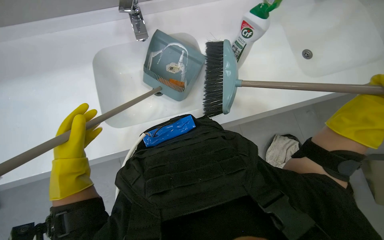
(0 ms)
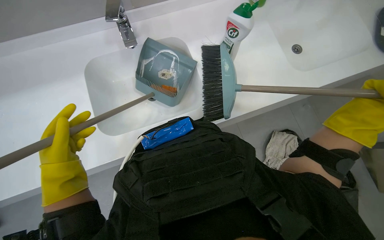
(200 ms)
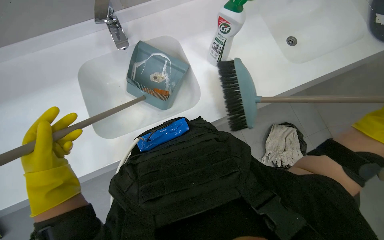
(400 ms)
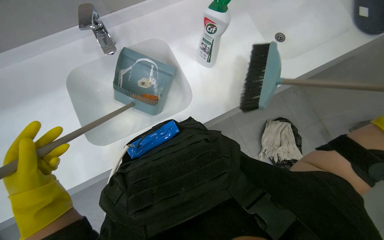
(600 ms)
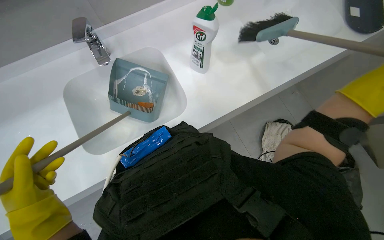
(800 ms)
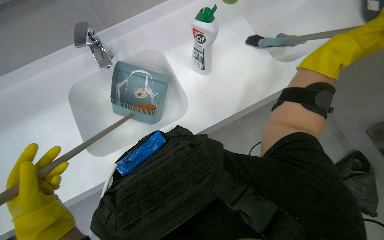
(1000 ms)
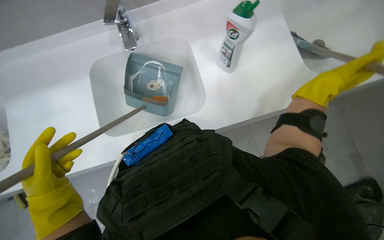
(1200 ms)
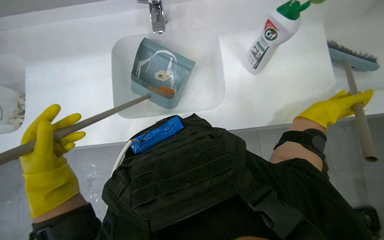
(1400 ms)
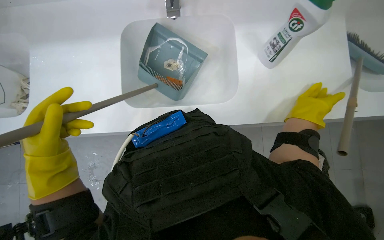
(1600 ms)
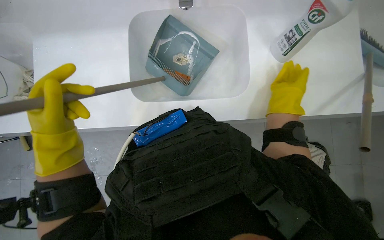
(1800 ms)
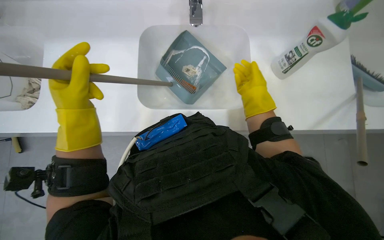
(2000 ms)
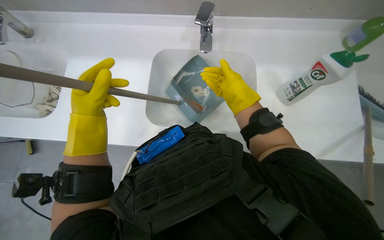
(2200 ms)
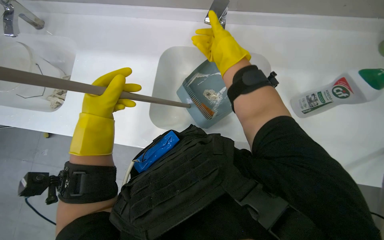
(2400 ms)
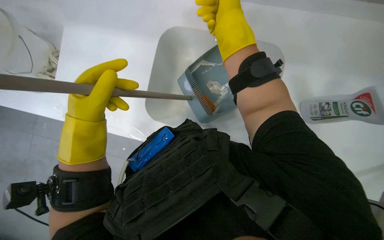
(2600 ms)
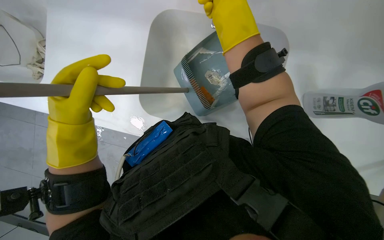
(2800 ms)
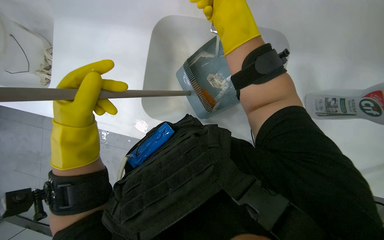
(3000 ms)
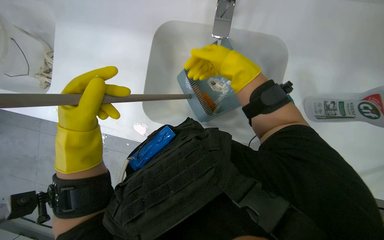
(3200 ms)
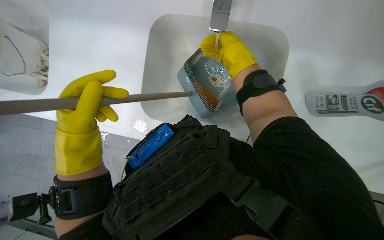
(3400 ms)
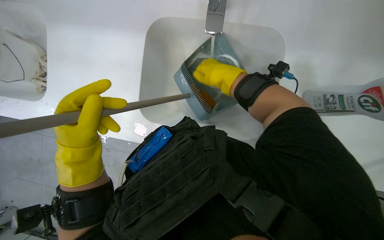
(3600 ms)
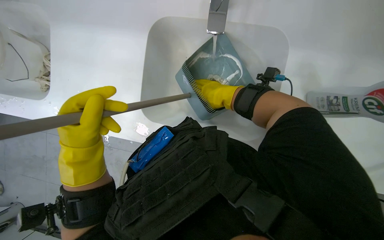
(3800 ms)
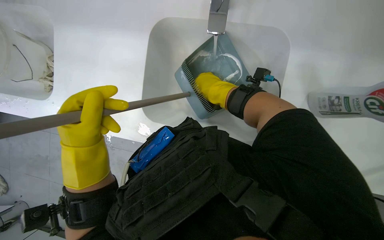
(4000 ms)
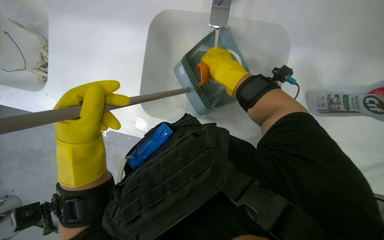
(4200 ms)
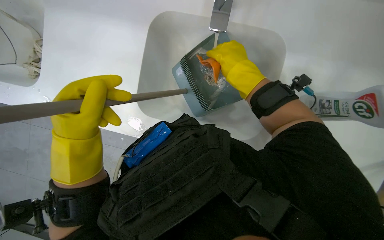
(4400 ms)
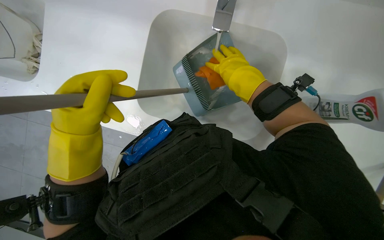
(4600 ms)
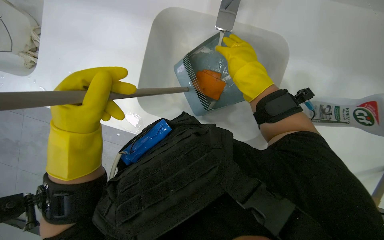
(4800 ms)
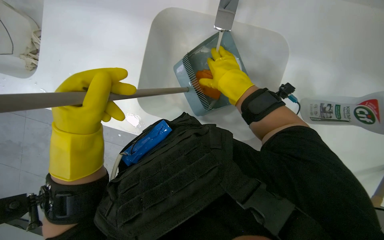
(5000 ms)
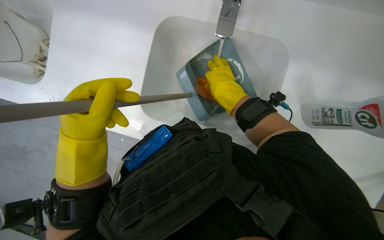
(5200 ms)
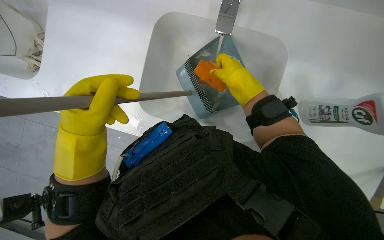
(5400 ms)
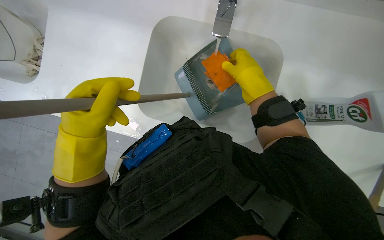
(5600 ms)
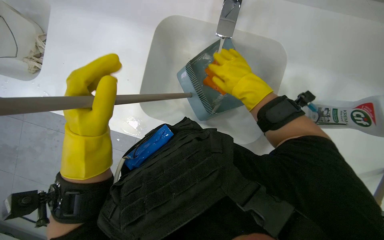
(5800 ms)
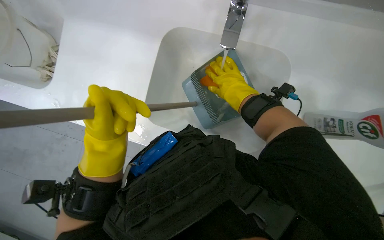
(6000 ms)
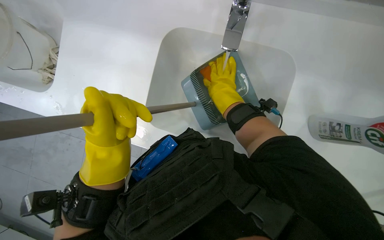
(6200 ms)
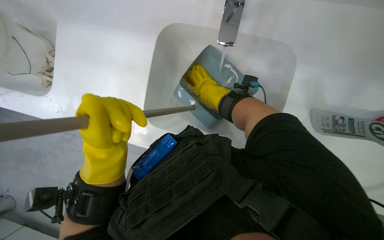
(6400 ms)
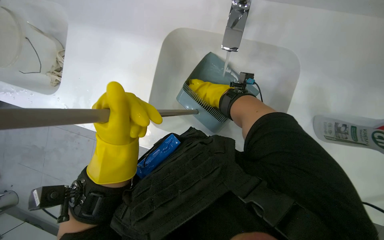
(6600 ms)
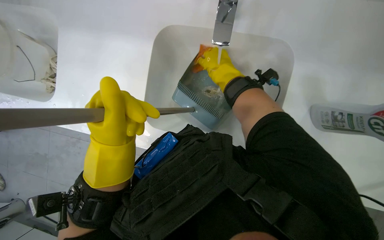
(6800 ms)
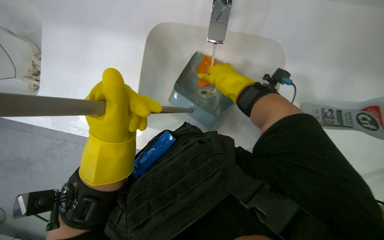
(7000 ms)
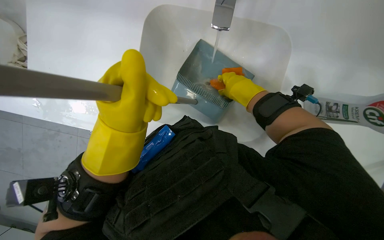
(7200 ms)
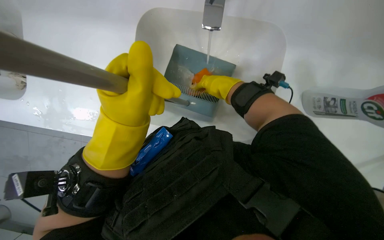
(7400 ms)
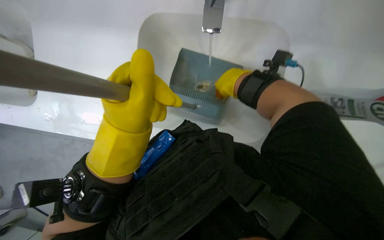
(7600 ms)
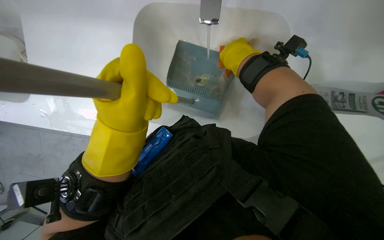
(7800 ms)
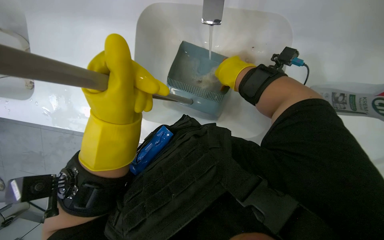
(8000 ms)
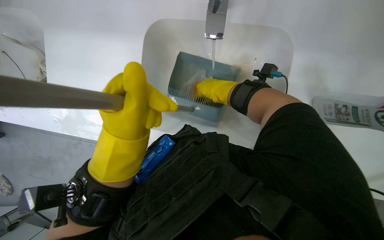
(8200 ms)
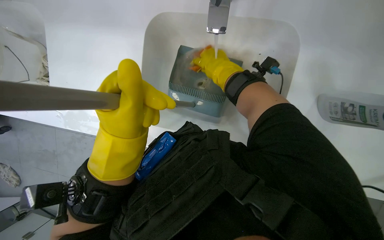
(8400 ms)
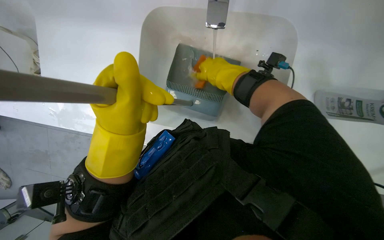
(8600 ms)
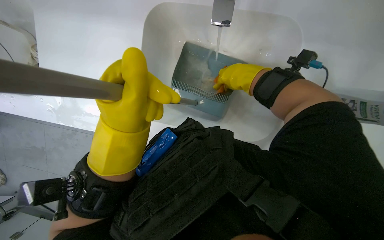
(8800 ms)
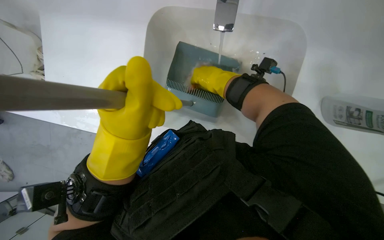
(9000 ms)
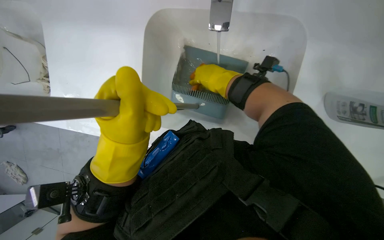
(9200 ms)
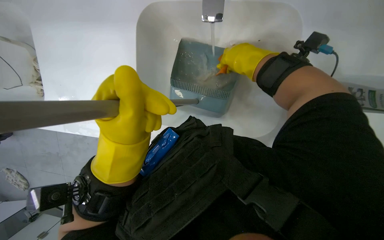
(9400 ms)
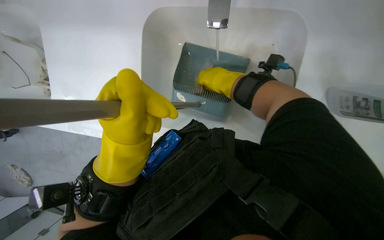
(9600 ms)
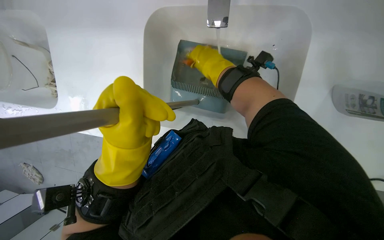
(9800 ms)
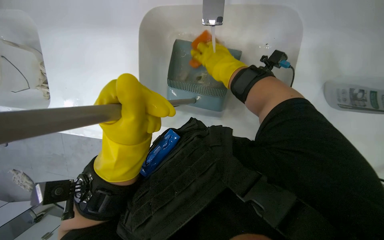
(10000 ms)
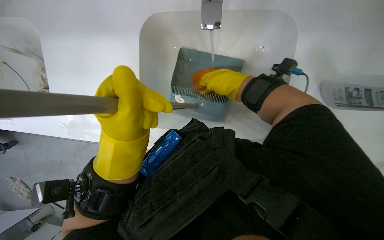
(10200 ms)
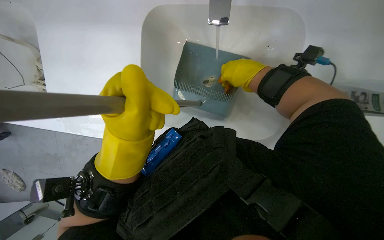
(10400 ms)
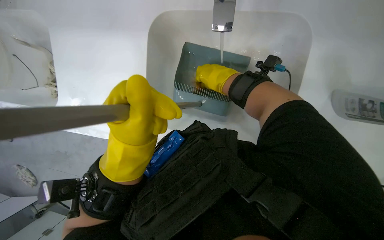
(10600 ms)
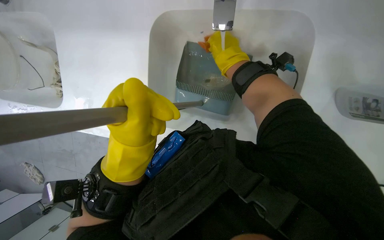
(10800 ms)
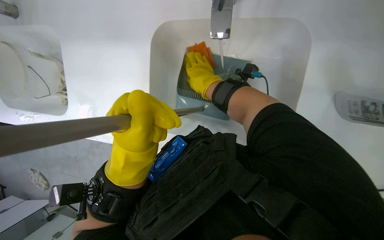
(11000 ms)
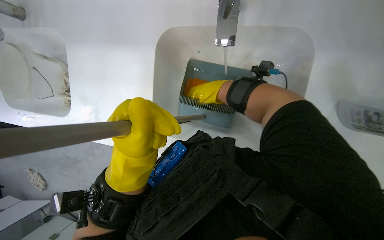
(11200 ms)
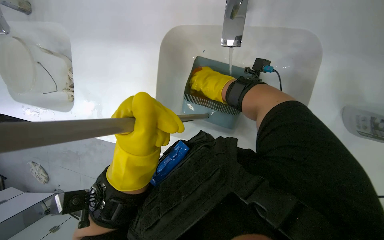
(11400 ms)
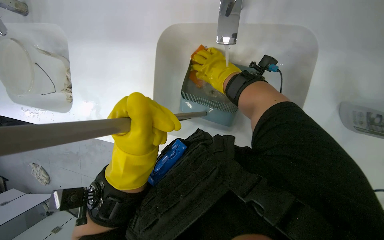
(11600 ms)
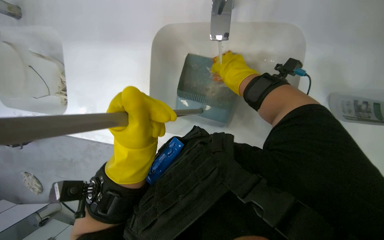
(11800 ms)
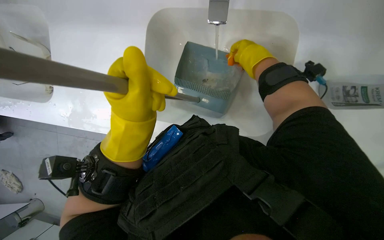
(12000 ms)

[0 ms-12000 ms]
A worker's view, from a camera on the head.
Job: preparing cleaning supplies.
The whole recording: Cleaning dustpan and sponges. The worker picks up sponges from the floor and washes them along with the dustpan in the sink.
1600 ms to 3000 ms: The right hand goes some 40 cm to the left and up the picture.
4400 ms to 6000 ms: The hands stay close to where they were, moving slightly.
7600 ms to 10400 ms: The hands stay close to where they were, moving slightly.

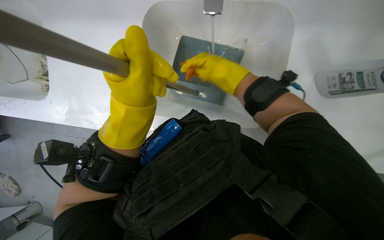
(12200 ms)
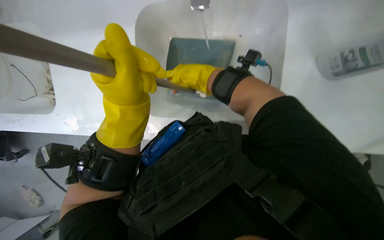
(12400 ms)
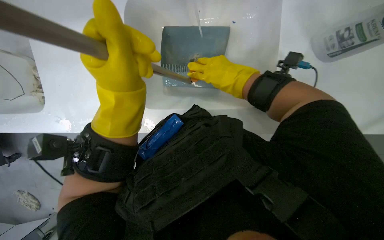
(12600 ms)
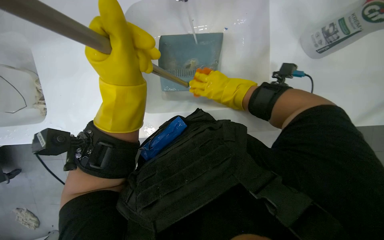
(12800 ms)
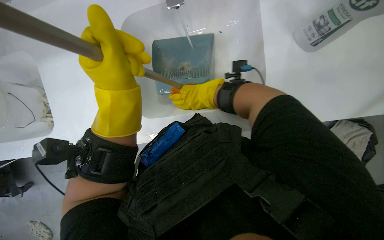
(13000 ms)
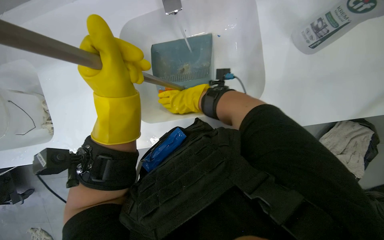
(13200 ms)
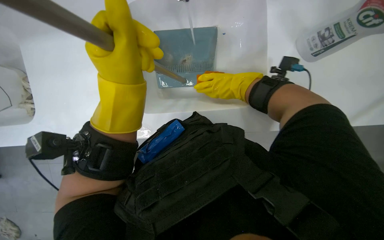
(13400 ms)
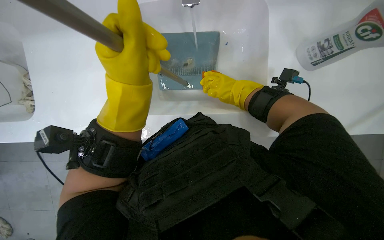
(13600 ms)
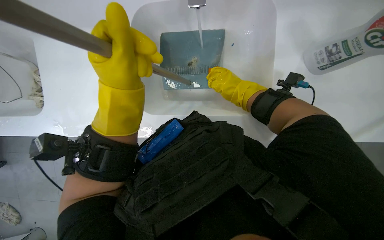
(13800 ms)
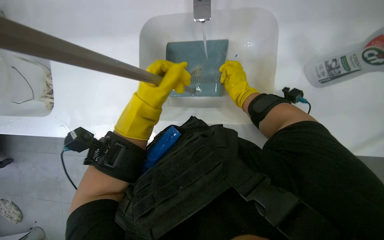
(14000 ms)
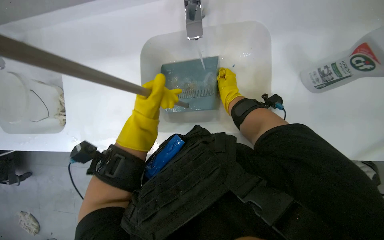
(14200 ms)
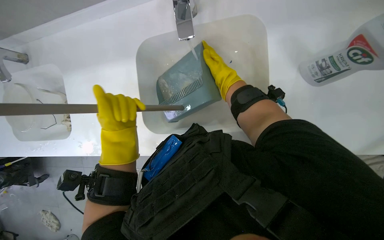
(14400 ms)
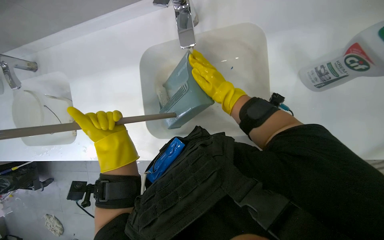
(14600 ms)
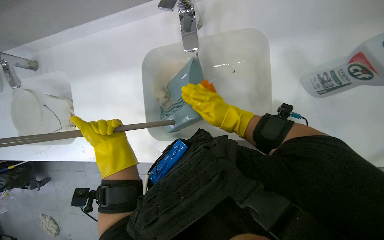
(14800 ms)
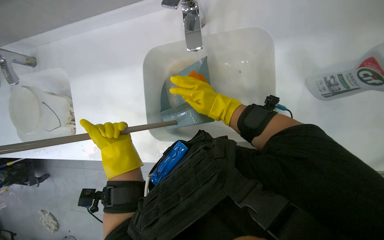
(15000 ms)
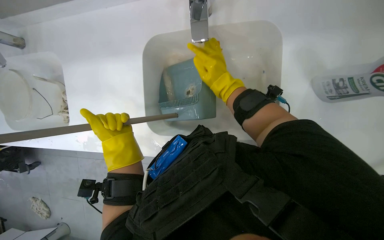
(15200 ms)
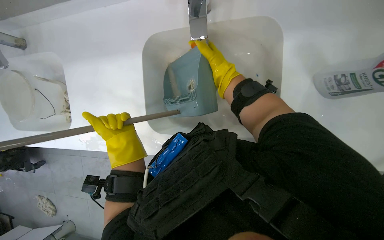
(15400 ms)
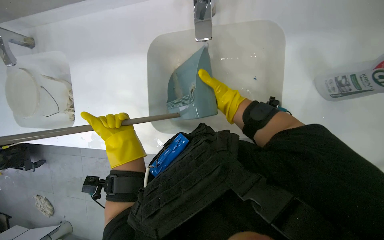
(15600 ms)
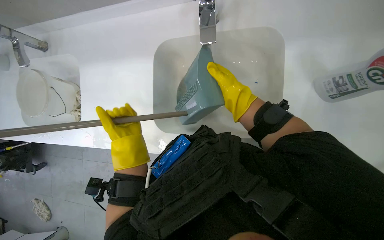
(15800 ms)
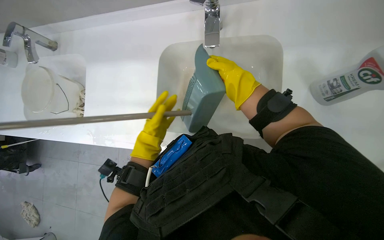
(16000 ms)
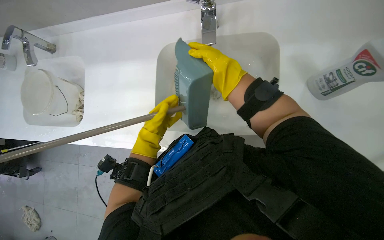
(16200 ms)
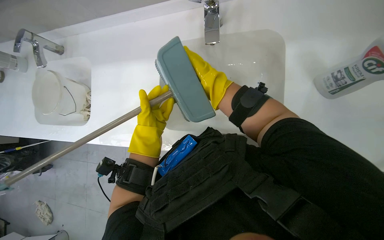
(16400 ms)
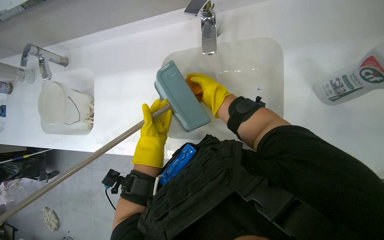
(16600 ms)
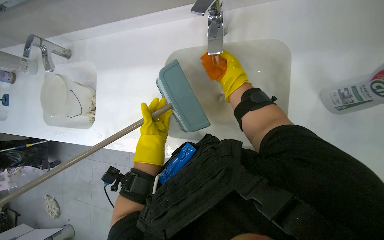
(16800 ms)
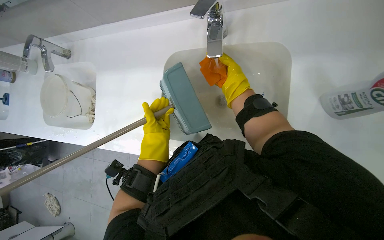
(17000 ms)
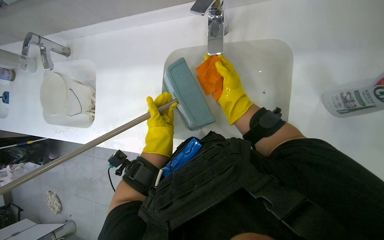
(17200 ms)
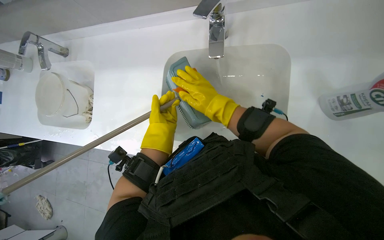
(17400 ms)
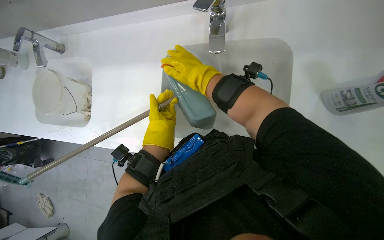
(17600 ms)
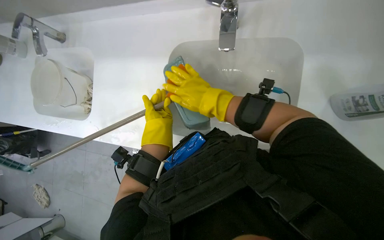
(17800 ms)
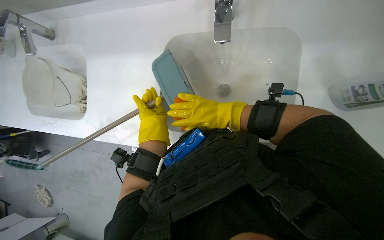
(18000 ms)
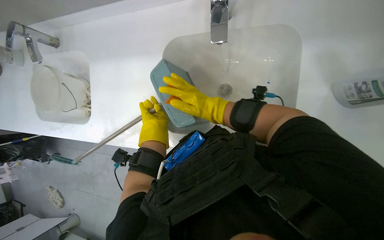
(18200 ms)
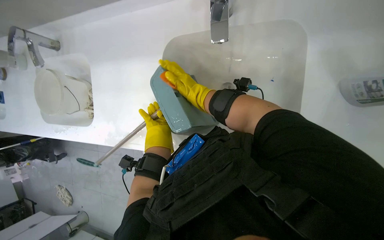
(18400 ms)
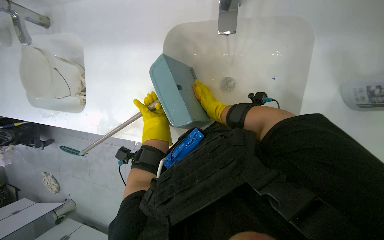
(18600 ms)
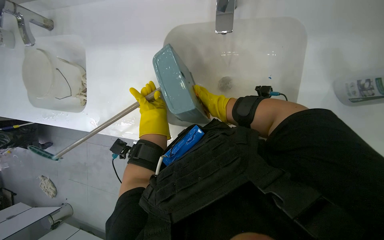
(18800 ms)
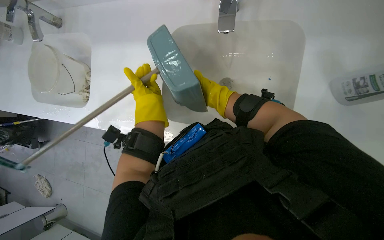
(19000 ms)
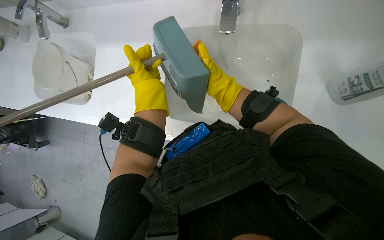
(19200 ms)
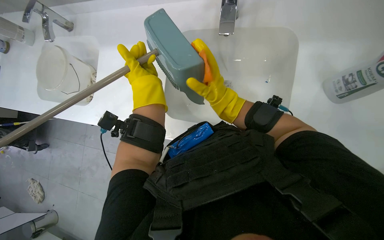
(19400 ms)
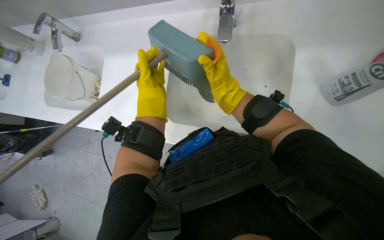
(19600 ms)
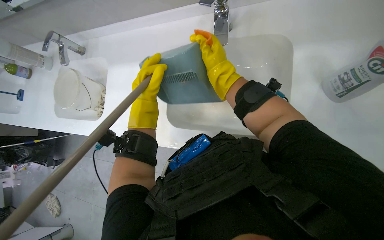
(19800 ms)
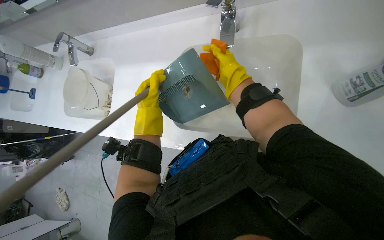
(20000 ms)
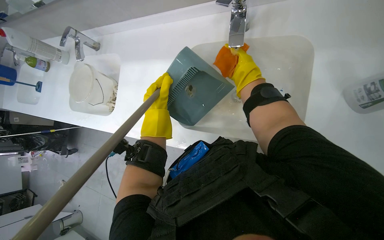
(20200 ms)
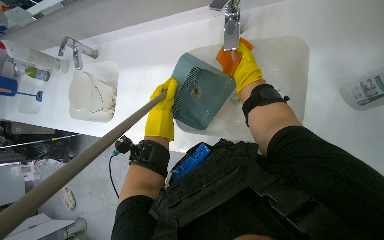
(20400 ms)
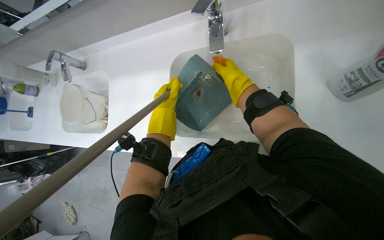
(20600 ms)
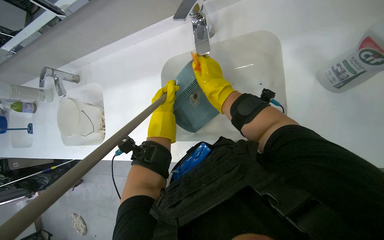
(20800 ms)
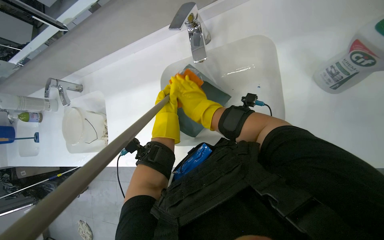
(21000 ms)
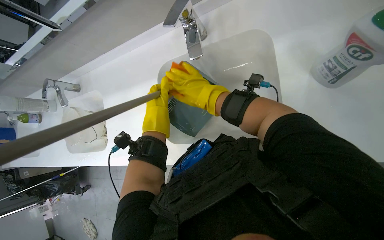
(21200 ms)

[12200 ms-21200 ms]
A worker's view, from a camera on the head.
Job: preparing cleaning supplies.
The whole recording: Cleaning dustpan and sponges. The worker picks up sponges from the floor and washes them along with the dustpan in the sink.
12200 ms to 13800 ms: The right hand goes roughly 10 cm farther from the camera.
13800 ms to 15200 ms: The left hand travels down the picture and farther from the camera by roughly 15 cm. The right hand goes some 10 cm to the left.
16600 ms to 18200 ms: The left hand is displaced farther from the camera by approximately 15 cm.
18200 ms to 19800 ms: The left hand shifts some 20 cm nearer to the camera; the right hand heads up the picture, covering roughly 10 cm, and travels farther from the camera and back again, about 15 cm each way.
19800 ms to 21200 ms: The right hand moves approximately 5 cm to the right and comes back, while the left hand moves roughly 15 cm farther from the camera and comes back.
